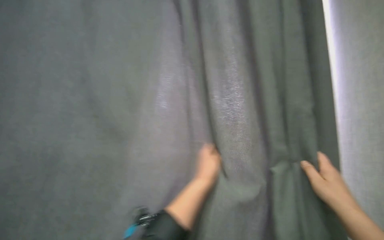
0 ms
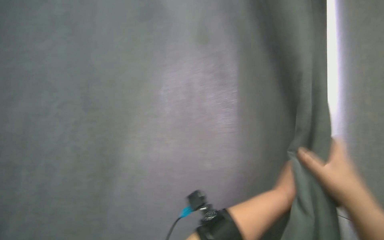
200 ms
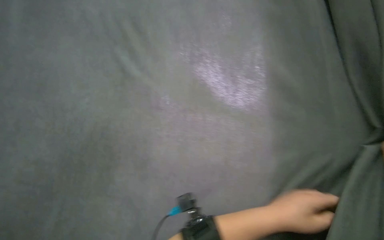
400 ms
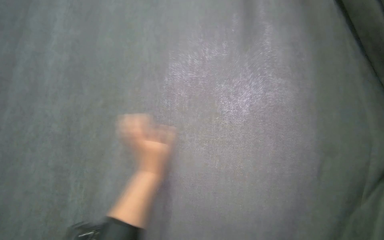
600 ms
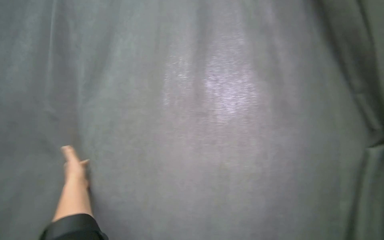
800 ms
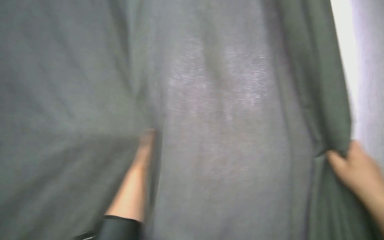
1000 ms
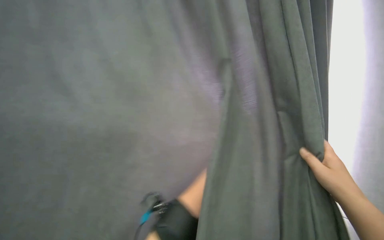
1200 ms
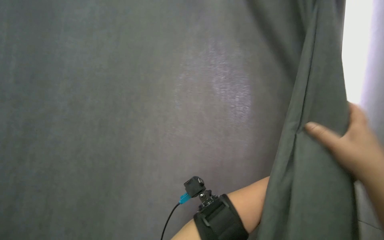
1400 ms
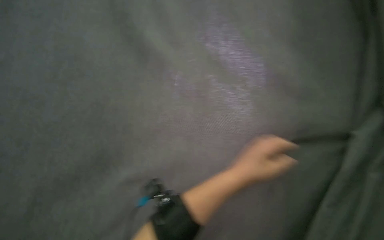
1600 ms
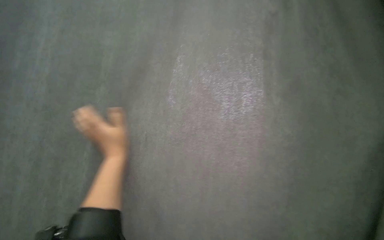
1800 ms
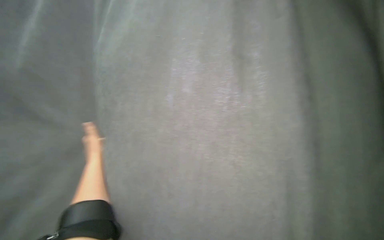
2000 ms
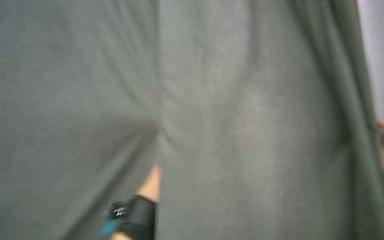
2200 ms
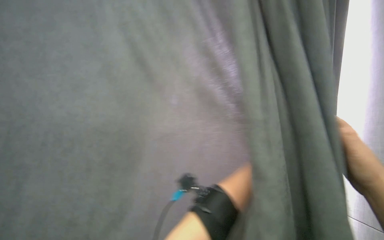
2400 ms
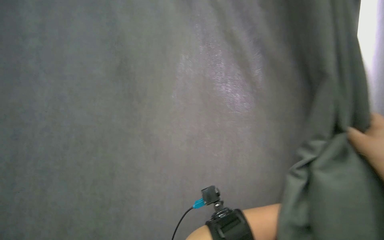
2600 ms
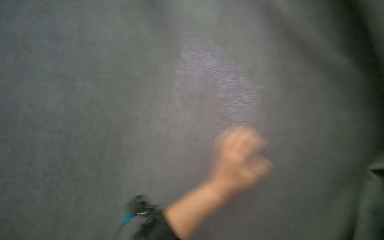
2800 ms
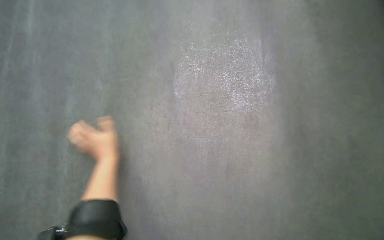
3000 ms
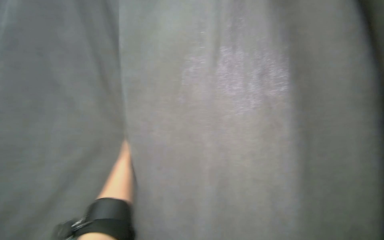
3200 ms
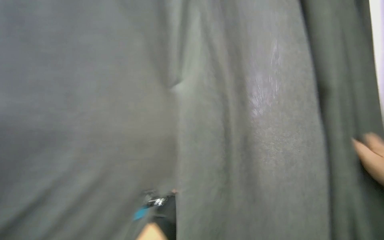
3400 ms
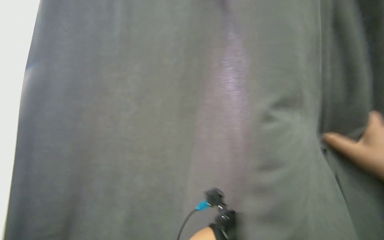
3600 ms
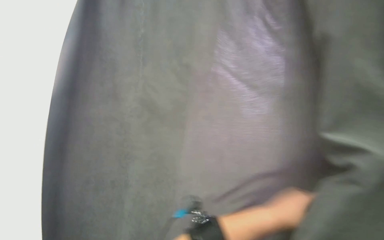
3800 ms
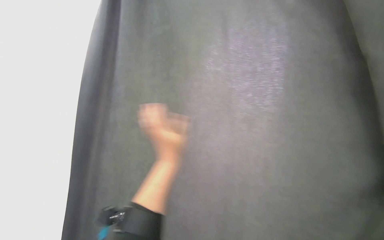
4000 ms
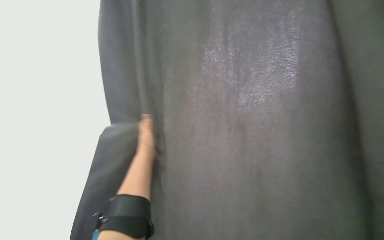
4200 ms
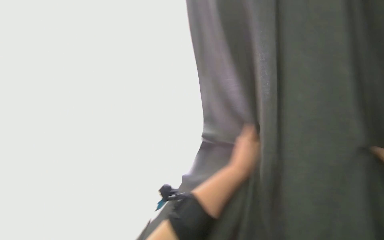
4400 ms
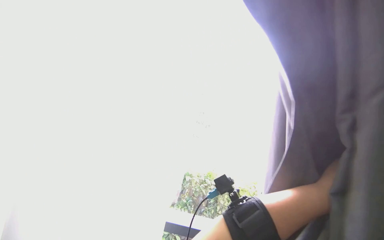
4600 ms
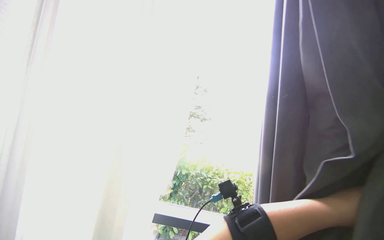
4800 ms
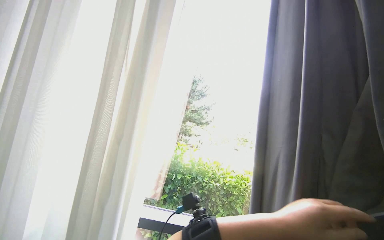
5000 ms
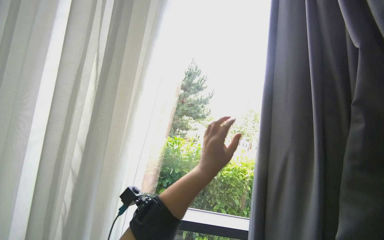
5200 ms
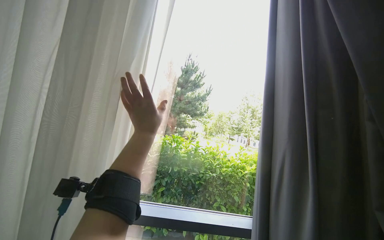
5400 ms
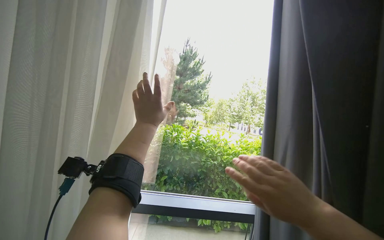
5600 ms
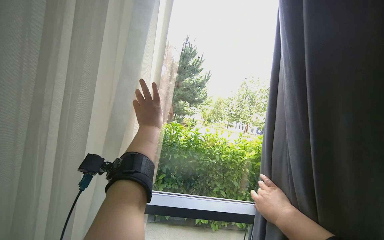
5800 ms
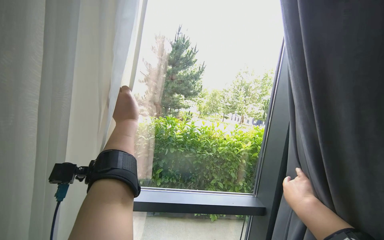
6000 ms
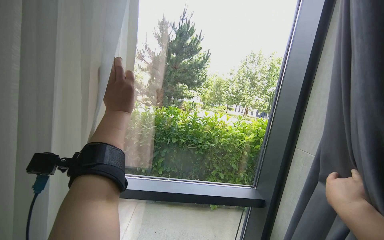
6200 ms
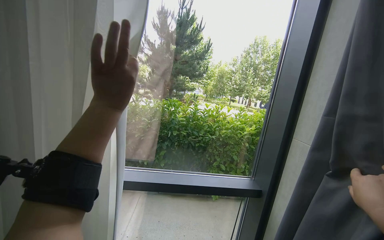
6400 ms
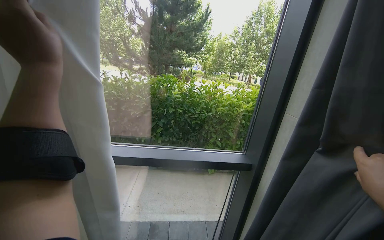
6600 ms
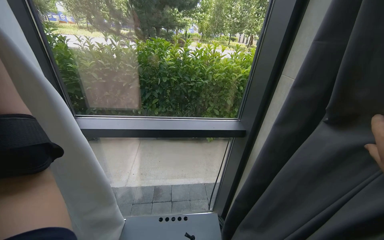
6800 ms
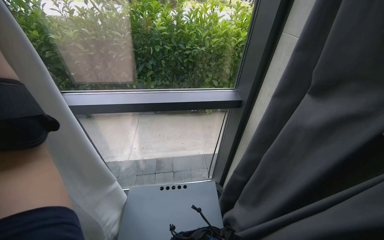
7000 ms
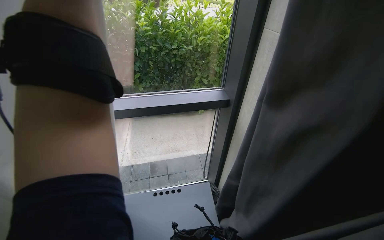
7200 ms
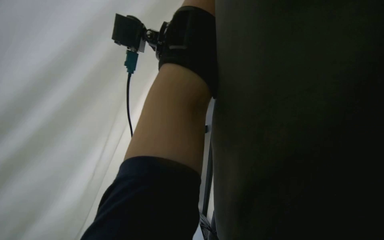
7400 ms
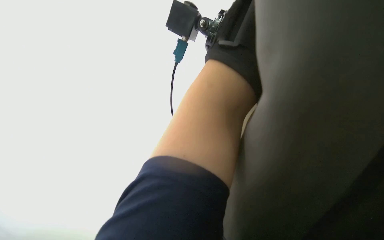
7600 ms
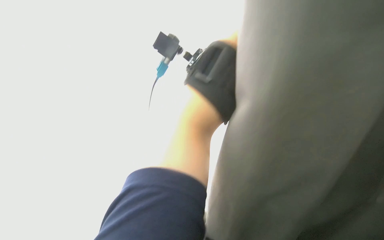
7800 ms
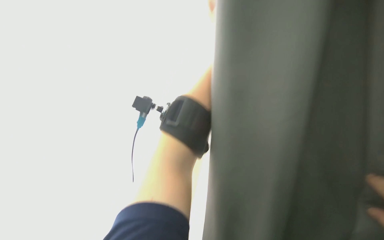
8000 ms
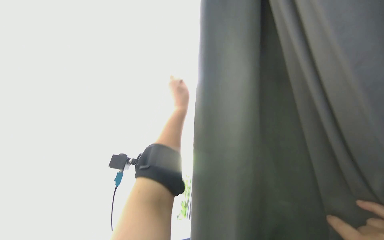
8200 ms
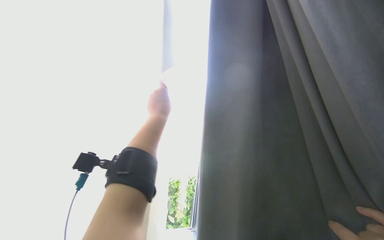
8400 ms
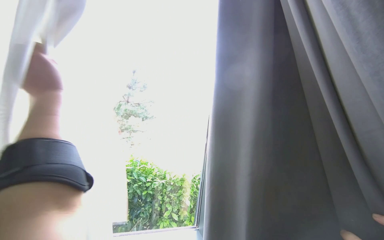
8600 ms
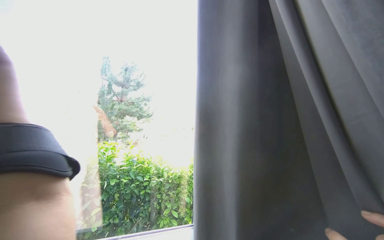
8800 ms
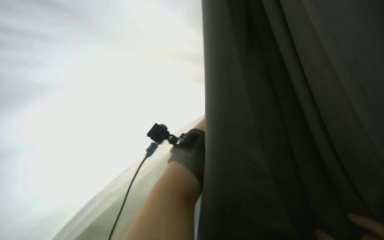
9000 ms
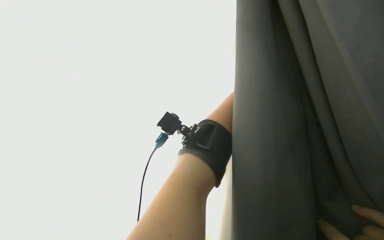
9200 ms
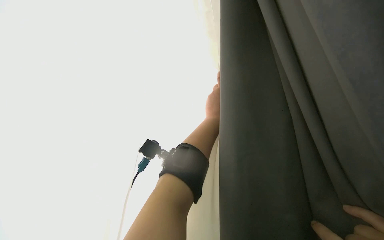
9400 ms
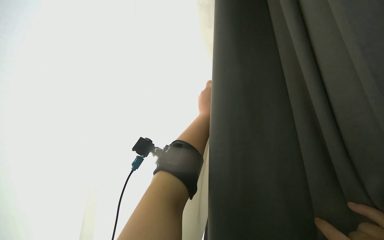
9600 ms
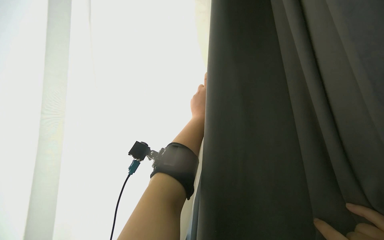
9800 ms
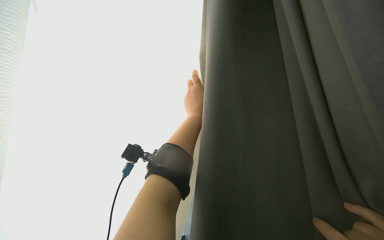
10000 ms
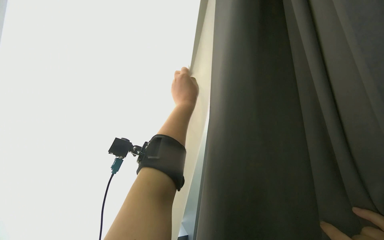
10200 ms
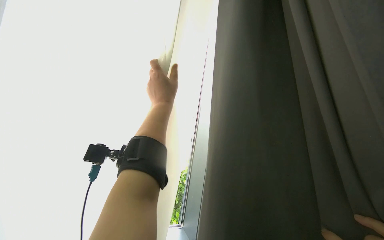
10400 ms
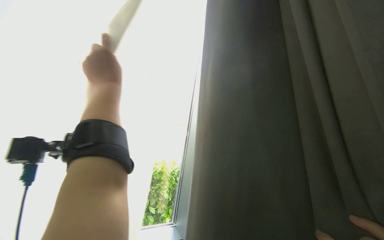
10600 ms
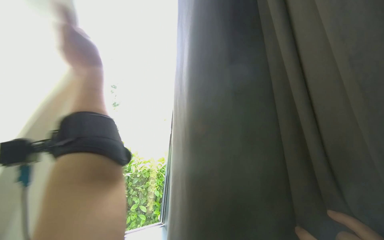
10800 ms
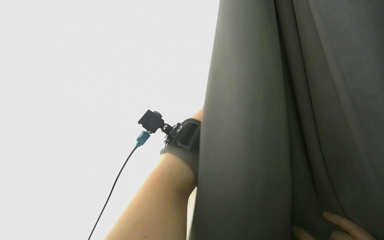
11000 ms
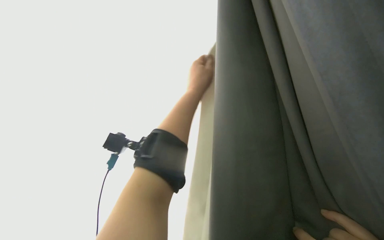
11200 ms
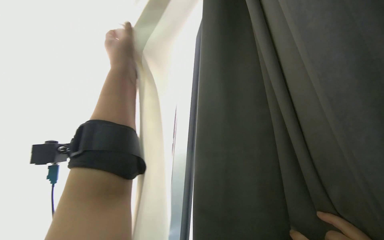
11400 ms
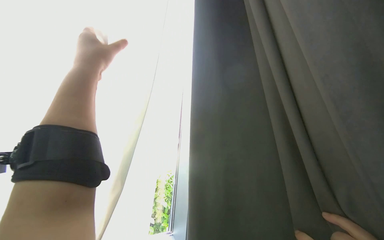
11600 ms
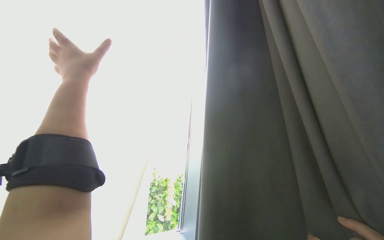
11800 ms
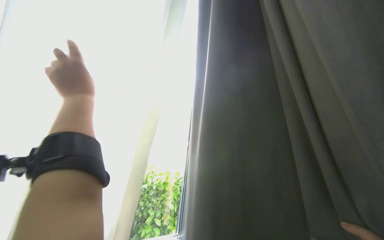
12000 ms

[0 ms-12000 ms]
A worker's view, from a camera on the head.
Job: organizing items.
The whole recording: Pulling room curtains. The worker pulls and adjusts the grey and white curtains across the window.
0 ms to 1600 ms: The camera is aimed roughly 15 degrees further to the right.

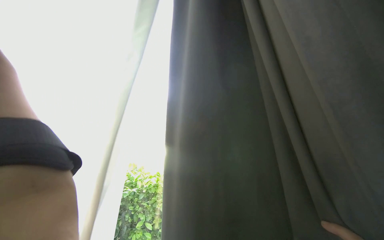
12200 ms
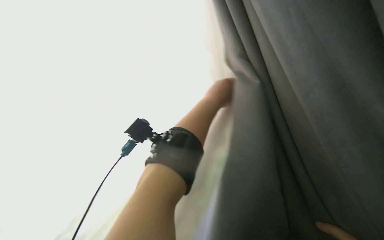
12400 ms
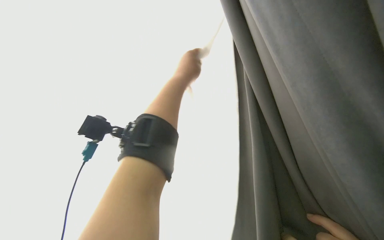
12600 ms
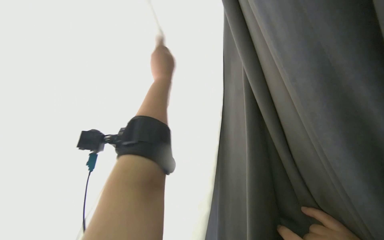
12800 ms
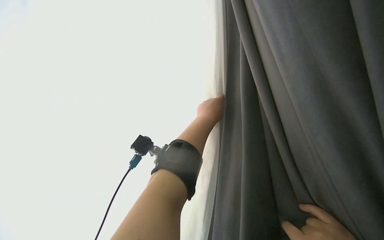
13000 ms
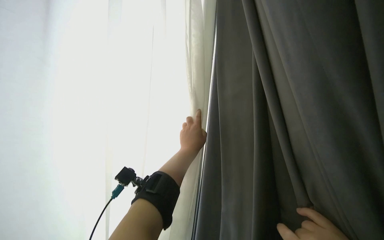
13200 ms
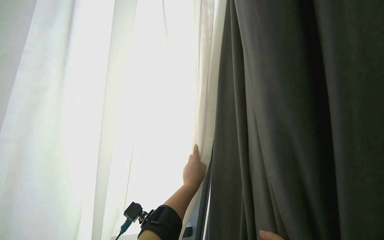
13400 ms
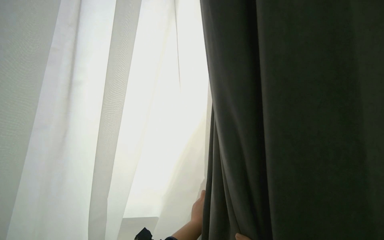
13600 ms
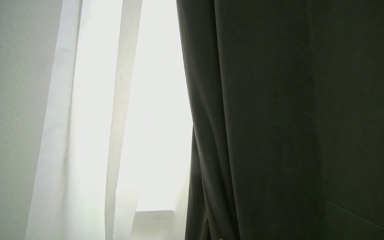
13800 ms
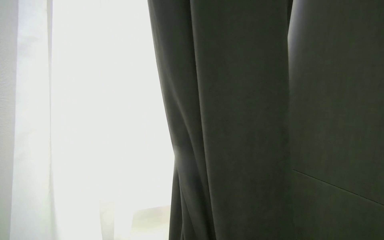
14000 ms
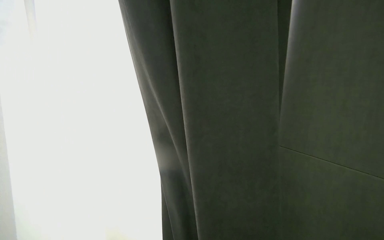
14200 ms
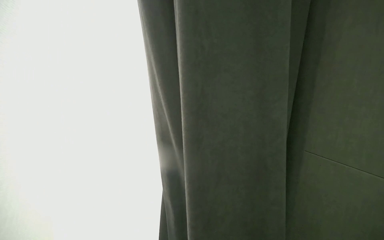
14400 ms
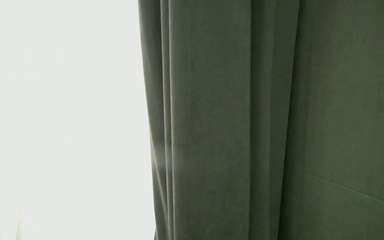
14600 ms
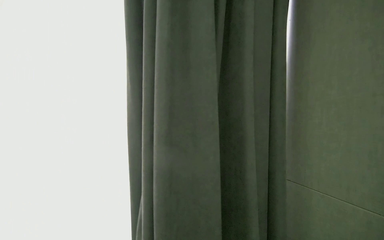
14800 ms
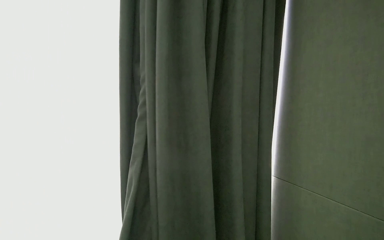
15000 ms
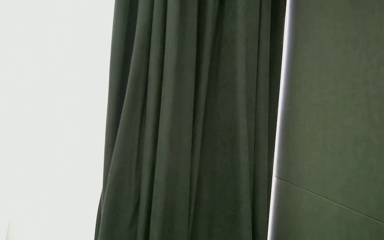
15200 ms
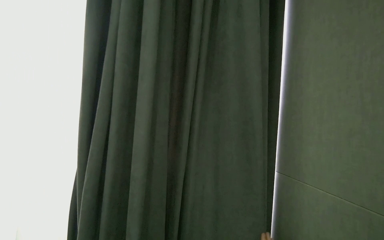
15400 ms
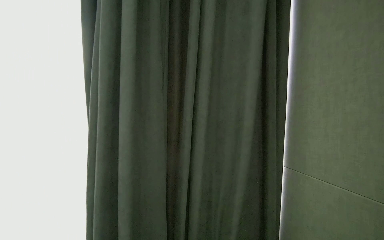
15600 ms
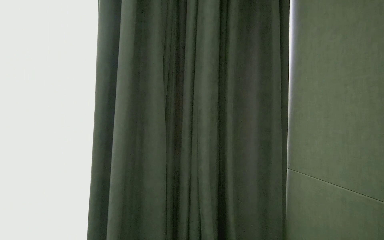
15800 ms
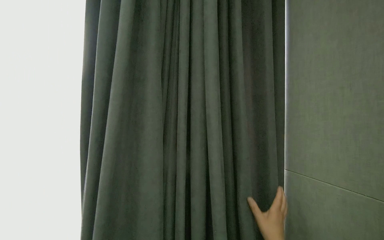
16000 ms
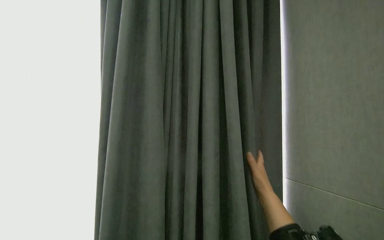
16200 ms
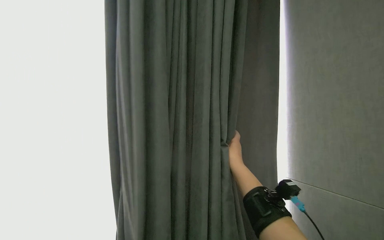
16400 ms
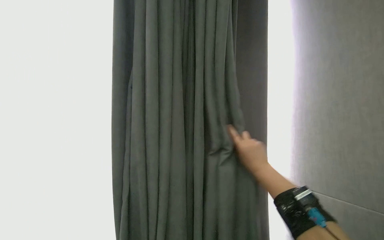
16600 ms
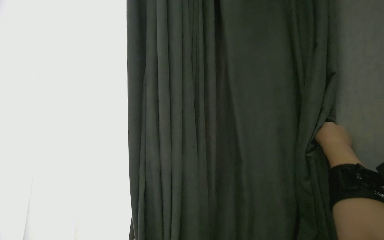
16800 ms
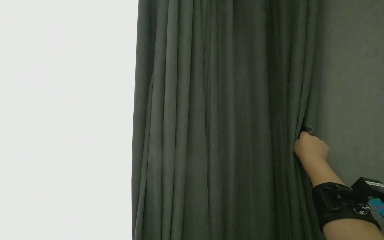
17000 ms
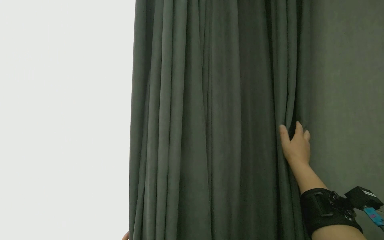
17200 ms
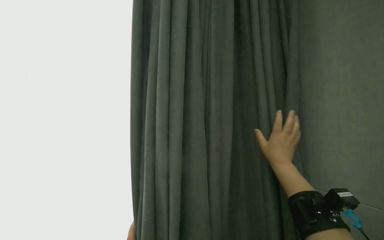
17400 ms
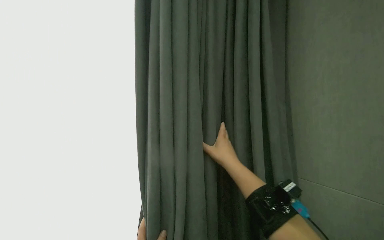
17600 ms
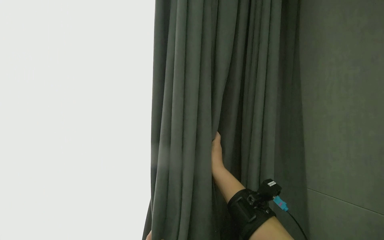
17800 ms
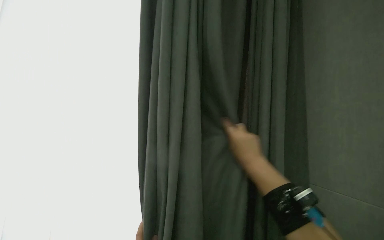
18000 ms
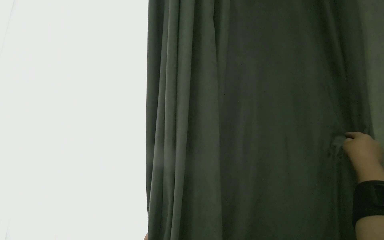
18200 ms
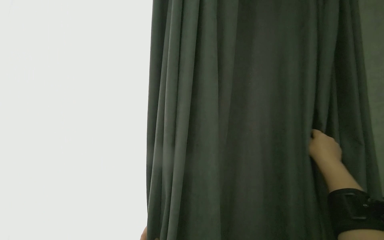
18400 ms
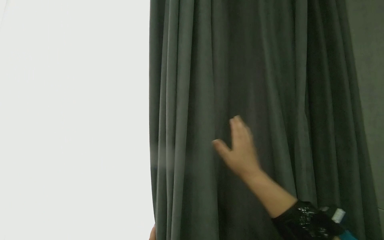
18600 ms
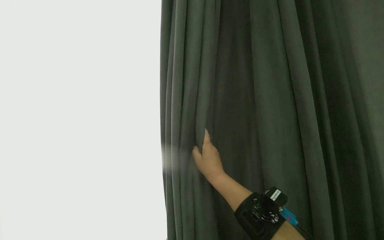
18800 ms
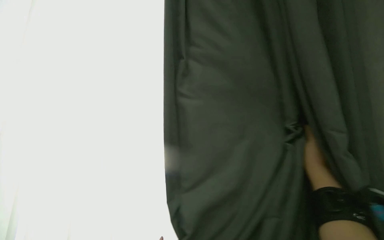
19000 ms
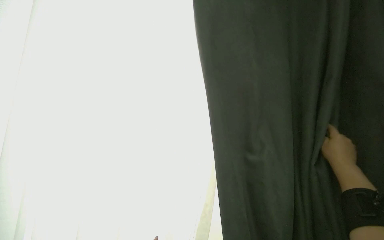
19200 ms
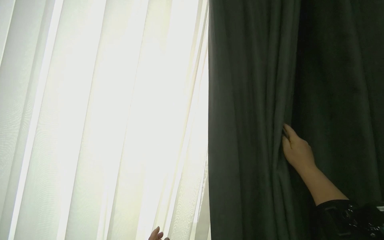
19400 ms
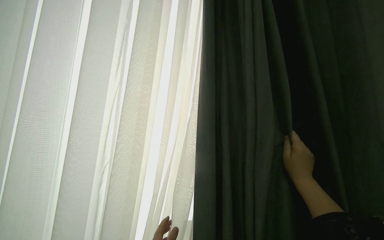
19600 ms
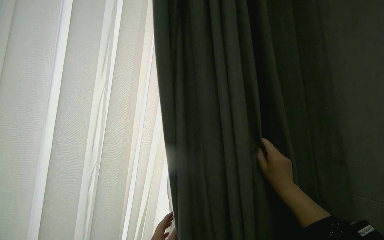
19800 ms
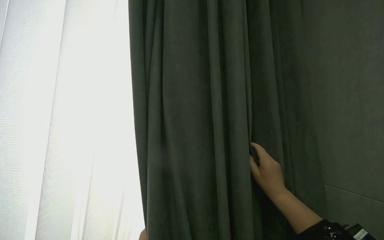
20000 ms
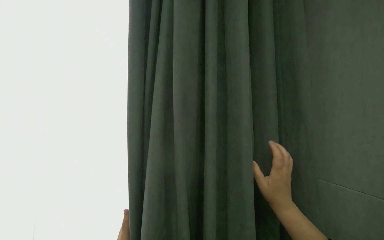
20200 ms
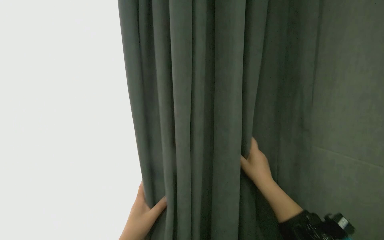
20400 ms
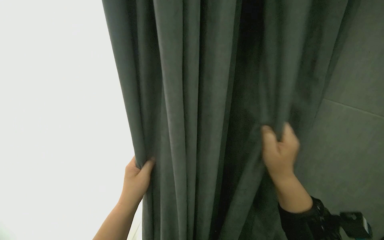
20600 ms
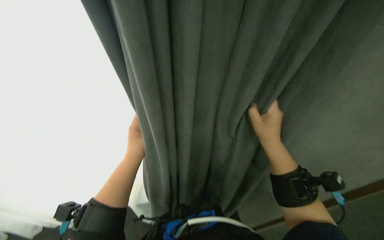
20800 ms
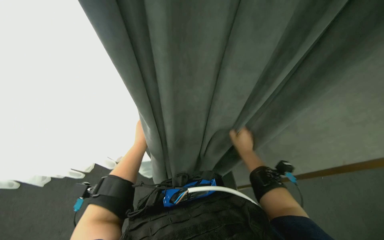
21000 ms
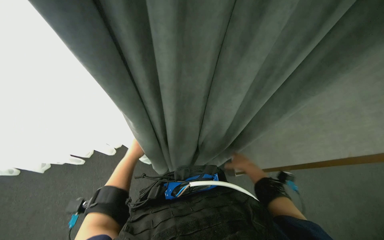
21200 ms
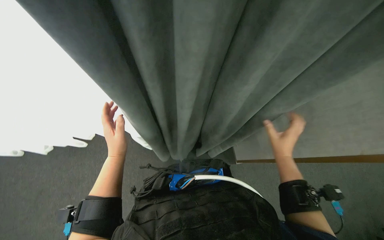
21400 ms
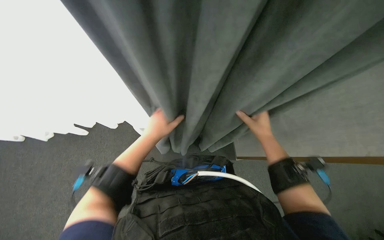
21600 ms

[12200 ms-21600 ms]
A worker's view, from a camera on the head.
Job: organizing items.
The whole recording: Pulling room curtains. The worker pulls and adjusts the grey and white curtains across the window.
12200 ms to 13800 ms: The camera sweeps to the left, by about 25 degrees. The camera pitches upward, by some 45 degrees. The scene turns some 25 degrees counterclockwise in the picture.
17000 ms to 18400 ms: The right hand moves roughly 35 cm to the left and comes back.
